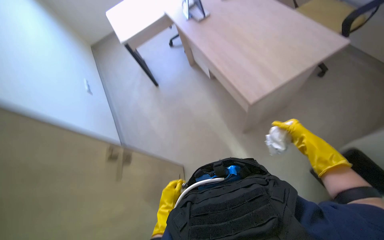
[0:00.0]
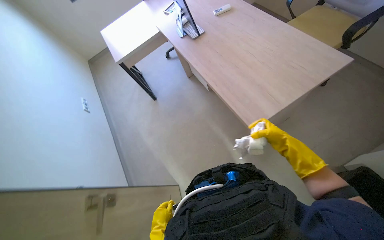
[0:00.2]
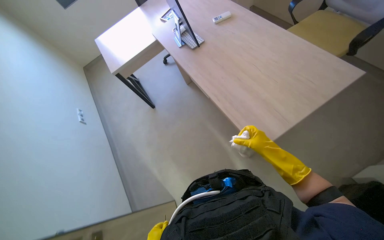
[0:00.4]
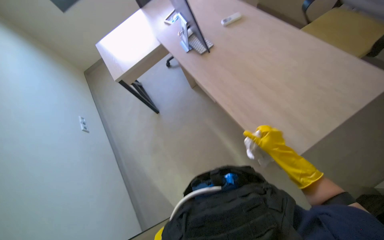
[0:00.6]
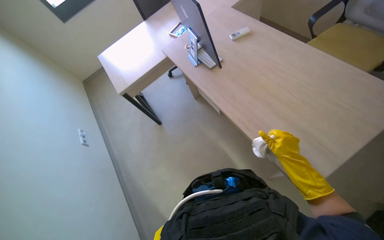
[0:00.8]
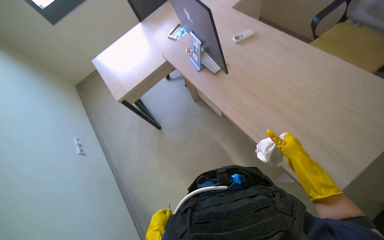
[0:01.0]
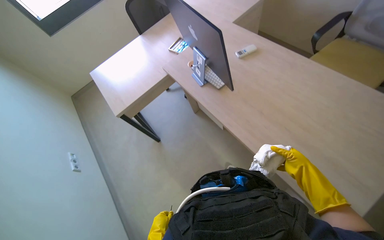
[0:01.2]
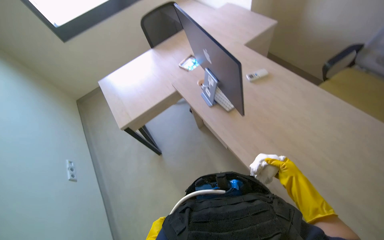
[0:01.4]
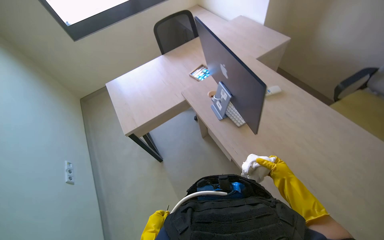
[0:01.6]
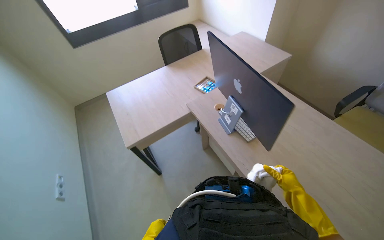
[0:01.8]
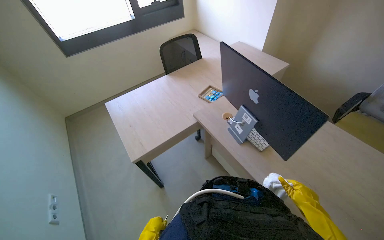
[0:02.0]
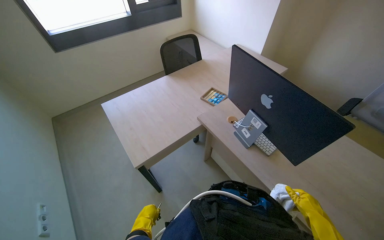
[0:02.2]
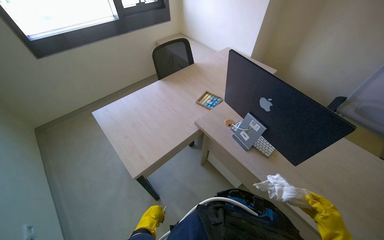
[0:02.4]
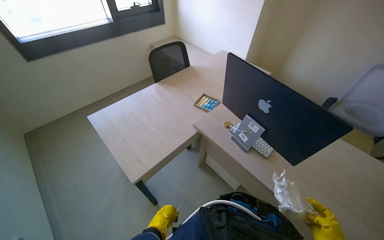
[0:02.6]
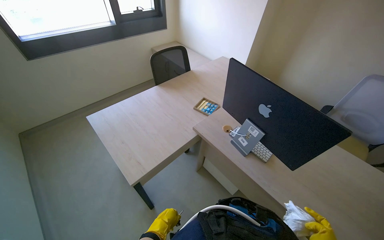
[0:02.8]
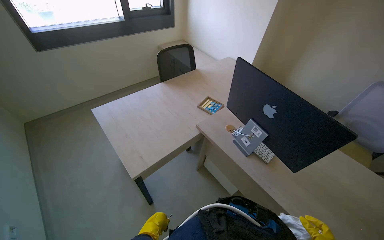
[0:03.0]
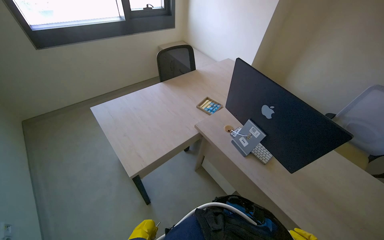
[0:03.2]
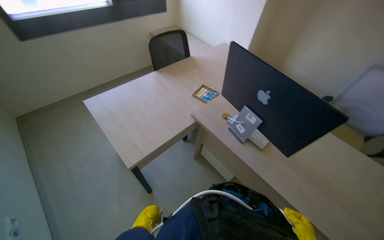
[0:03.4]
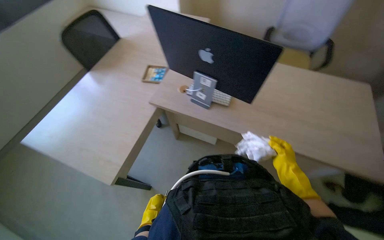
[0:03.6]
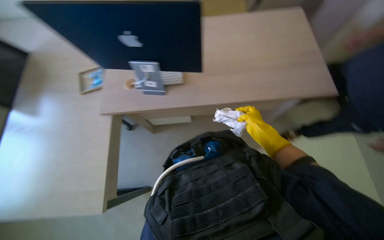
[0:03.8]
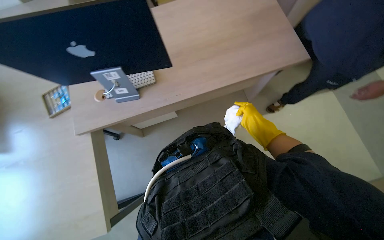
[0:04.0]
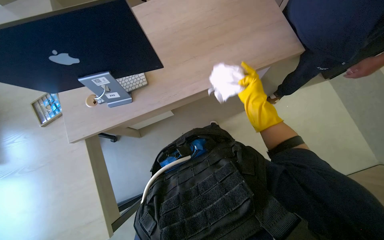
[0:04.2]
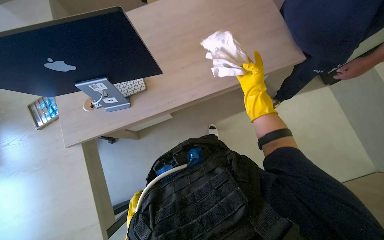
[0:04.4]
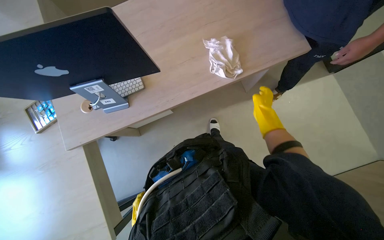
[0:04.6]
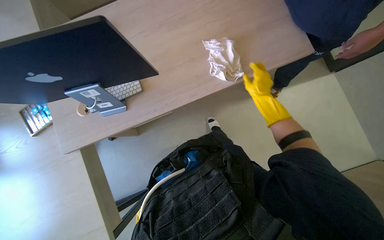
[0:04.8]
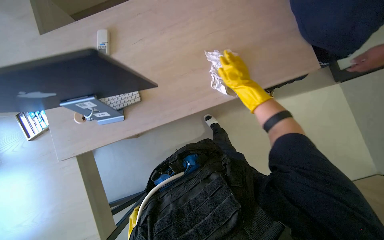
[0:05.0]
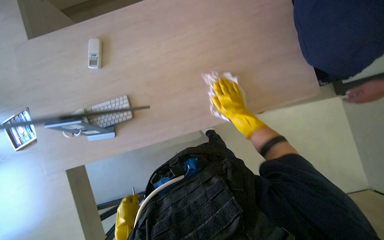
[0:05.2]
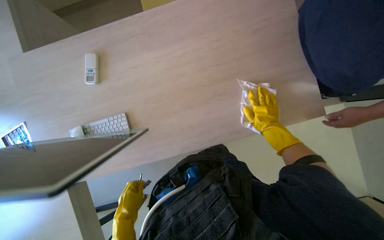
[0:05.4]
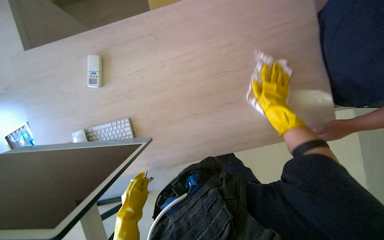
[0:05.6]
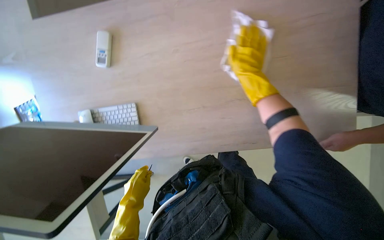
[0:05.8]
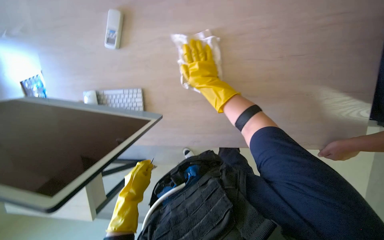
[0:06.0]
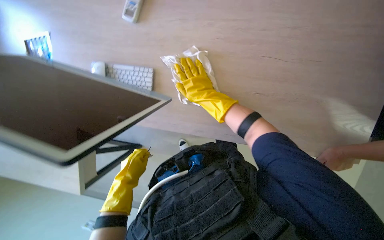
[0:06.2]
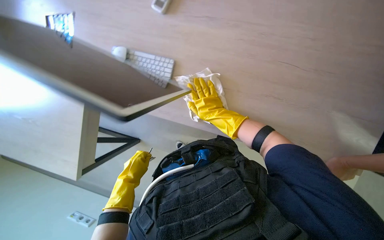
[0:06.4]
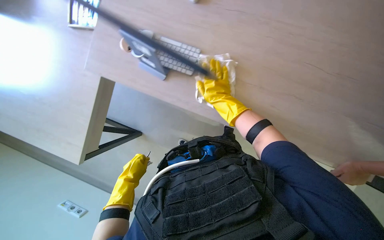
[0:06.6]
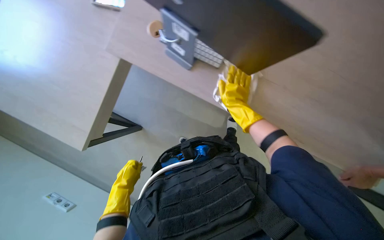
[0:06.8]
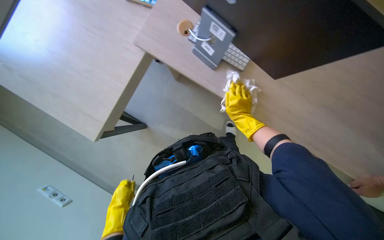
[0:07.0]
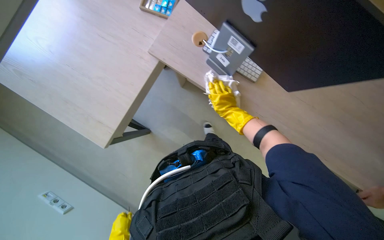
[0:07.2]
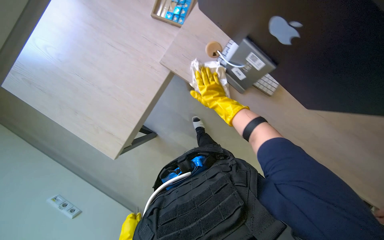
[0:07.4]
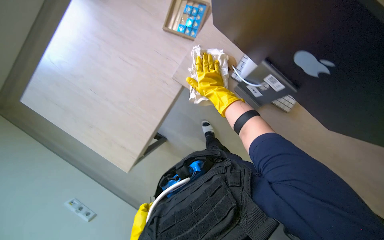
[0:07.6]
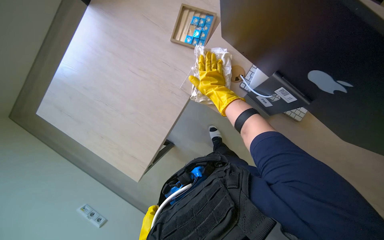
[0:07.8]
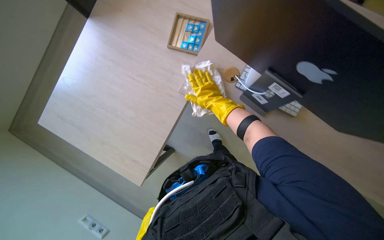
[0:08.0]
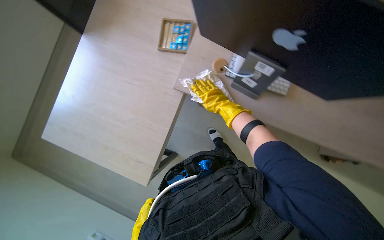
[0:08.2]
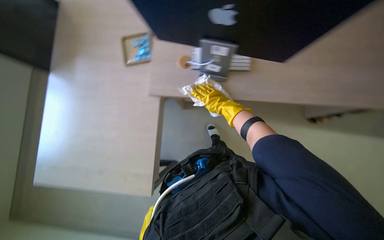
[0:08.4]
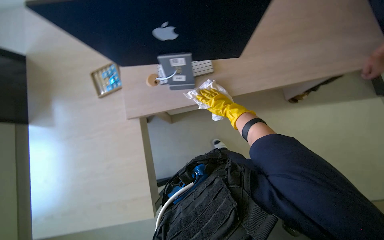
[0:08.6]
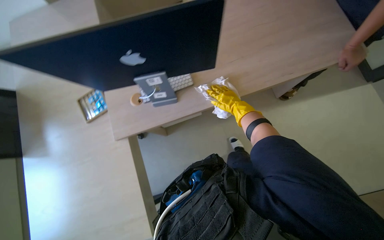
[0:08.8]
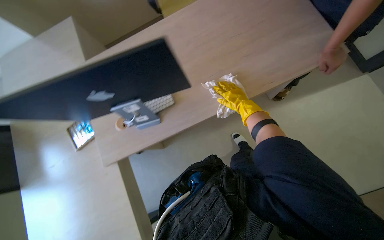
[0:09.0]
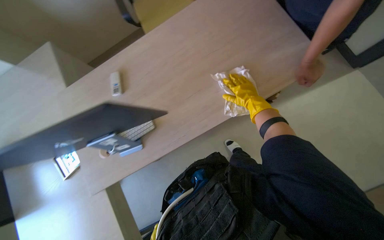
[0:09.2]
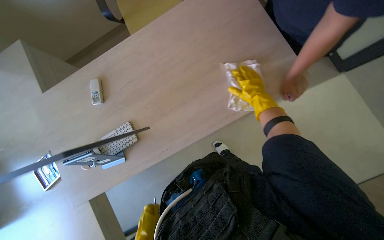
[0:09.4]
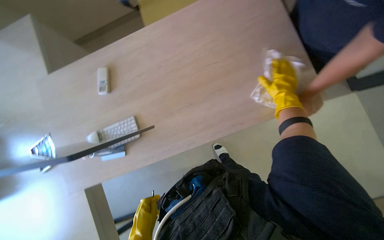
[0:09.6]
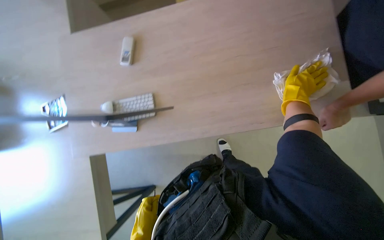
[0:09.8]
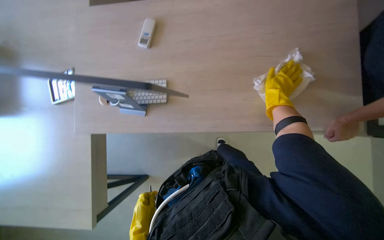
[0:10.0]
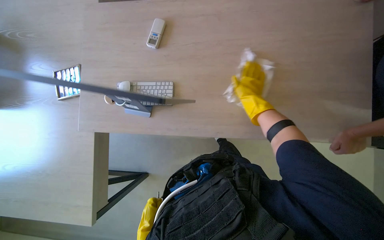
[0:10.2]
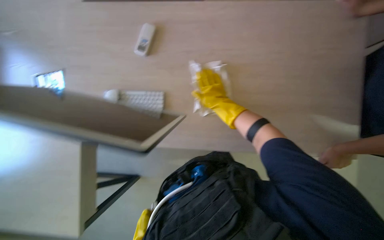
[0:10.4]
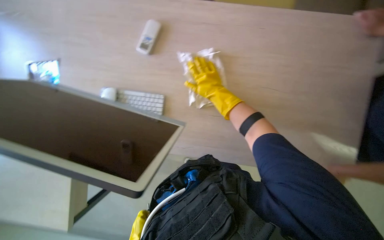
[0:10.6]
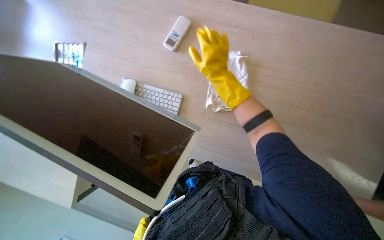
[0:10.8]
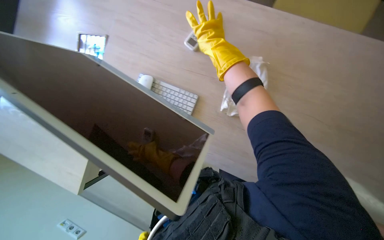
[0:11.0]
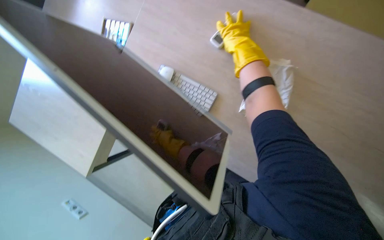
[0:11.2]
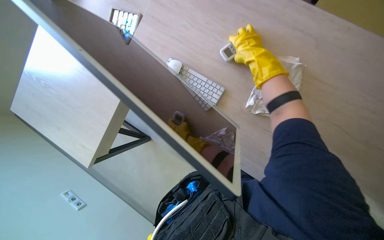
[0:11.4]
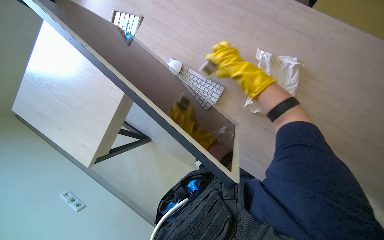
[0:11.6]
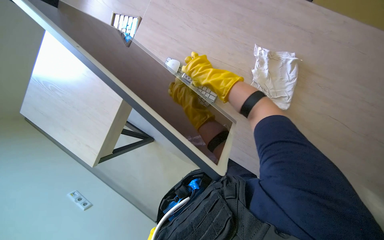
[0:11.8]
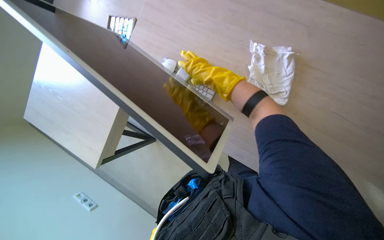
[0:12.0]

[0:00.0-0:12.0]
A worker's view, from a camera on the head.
Job: wiping surfaces.
The whole recording: Wiping office desk surface. The worker wipes the surface of an office desk with a white cloth.
0.0 to 1.6 s: The view tilts some 30 degrees upward.
1.6 to 3.0 s: The camera sweeps to the right, by about 15 degrees.
3.0 to 4.4 s: The head turns to the right by approximately 75 degrees. The view tilts roughly 25 degrees downward.
4.4 to 6.0 s: The right hand moves left and right over about 20 cm, changing direction 3 times.
7.6 to 9.0 s: The view tilts about 15 degrees upward. Everything in view rotates roughly 60 degrees counterclockwise.
9.0 to 10.4 s: The right hand goes to the right and returns, roughly 35 cm each way.

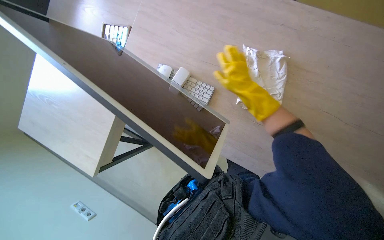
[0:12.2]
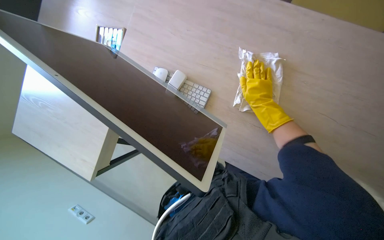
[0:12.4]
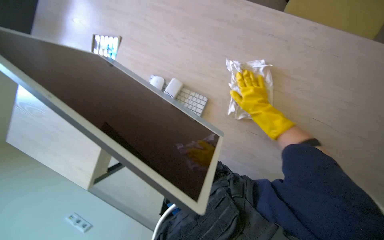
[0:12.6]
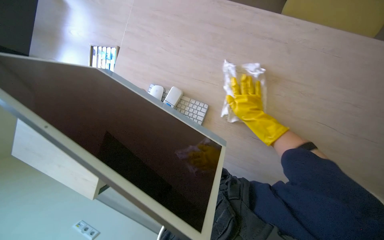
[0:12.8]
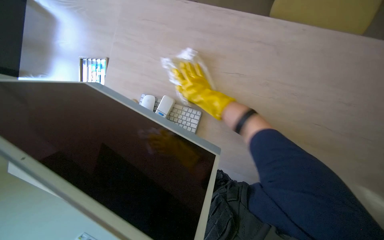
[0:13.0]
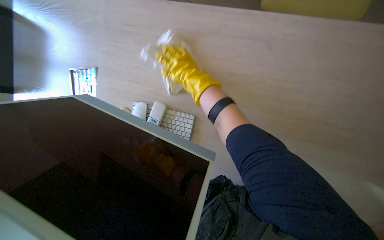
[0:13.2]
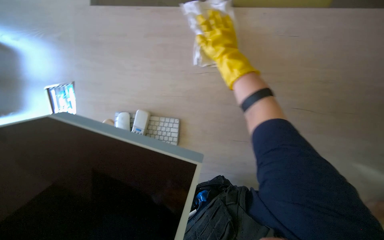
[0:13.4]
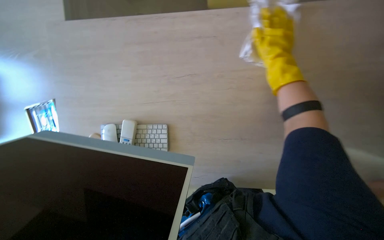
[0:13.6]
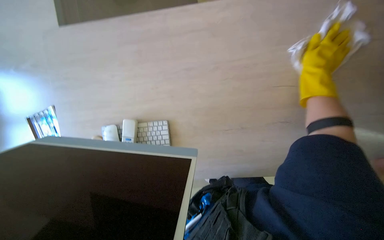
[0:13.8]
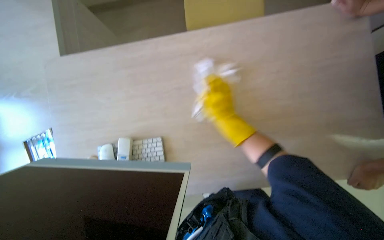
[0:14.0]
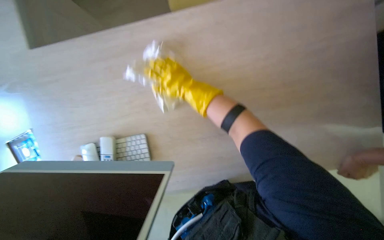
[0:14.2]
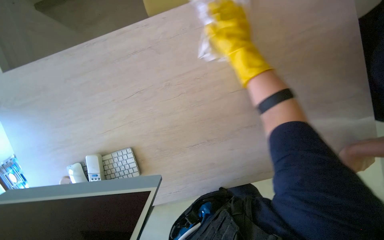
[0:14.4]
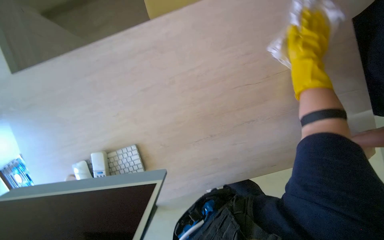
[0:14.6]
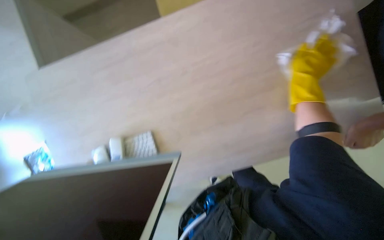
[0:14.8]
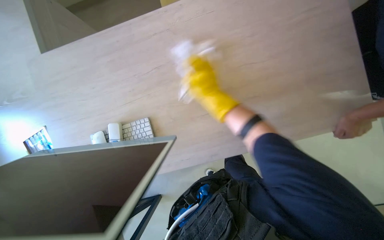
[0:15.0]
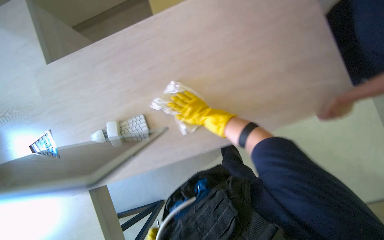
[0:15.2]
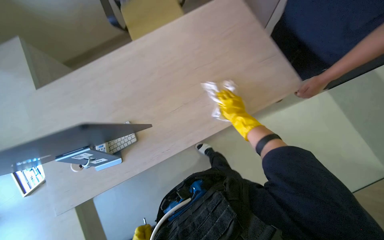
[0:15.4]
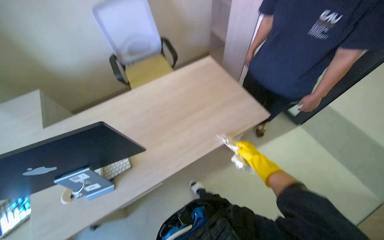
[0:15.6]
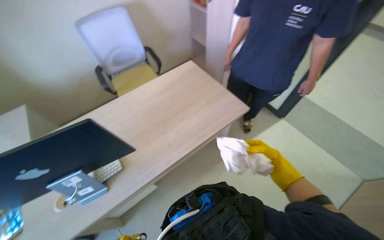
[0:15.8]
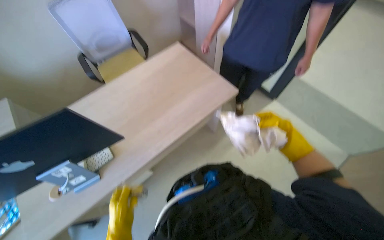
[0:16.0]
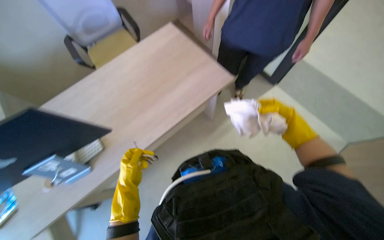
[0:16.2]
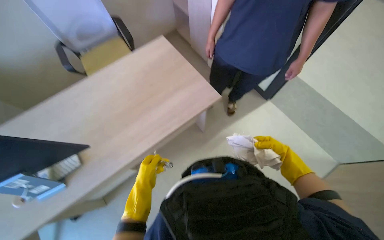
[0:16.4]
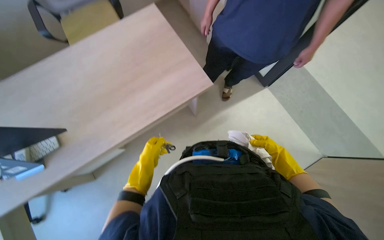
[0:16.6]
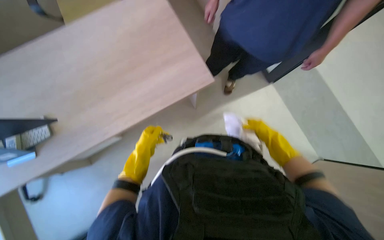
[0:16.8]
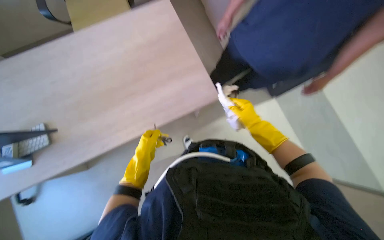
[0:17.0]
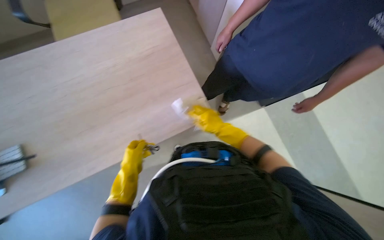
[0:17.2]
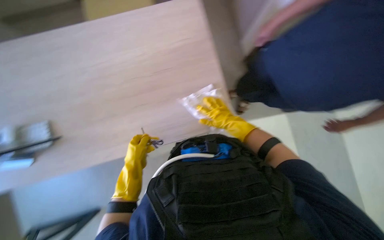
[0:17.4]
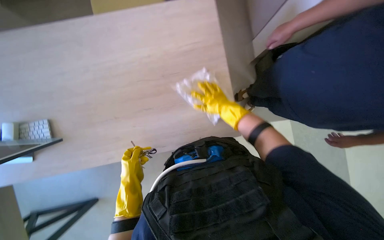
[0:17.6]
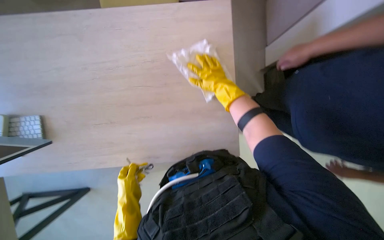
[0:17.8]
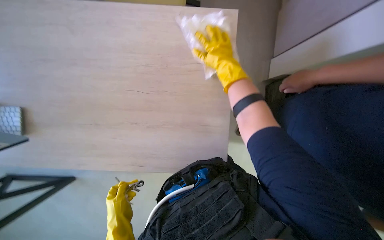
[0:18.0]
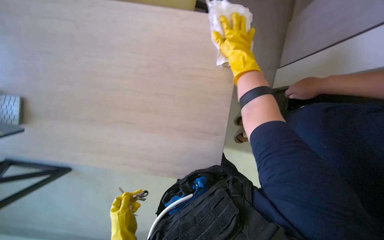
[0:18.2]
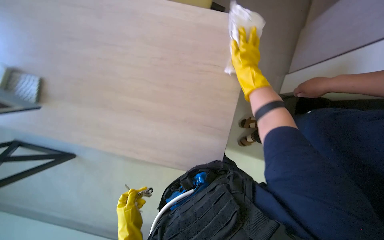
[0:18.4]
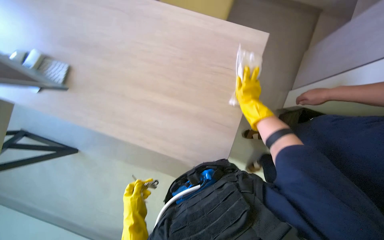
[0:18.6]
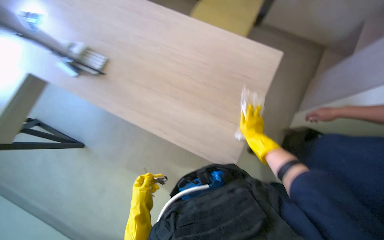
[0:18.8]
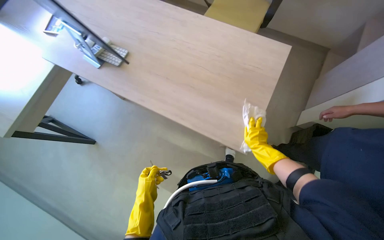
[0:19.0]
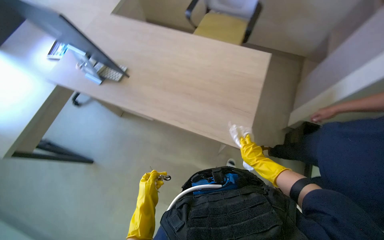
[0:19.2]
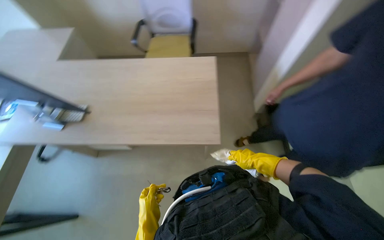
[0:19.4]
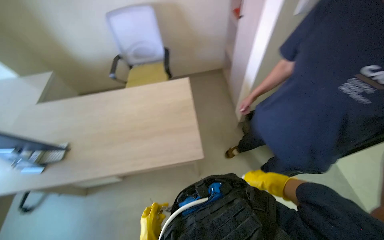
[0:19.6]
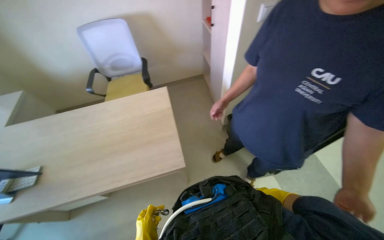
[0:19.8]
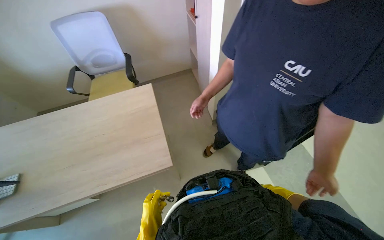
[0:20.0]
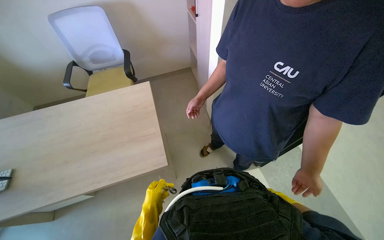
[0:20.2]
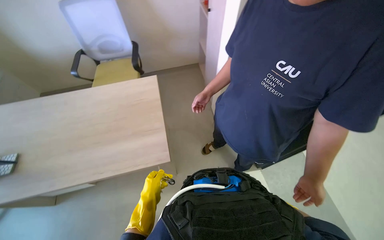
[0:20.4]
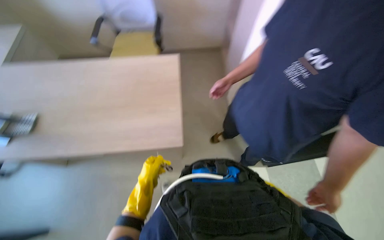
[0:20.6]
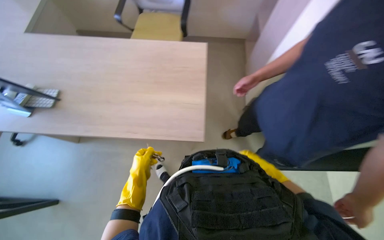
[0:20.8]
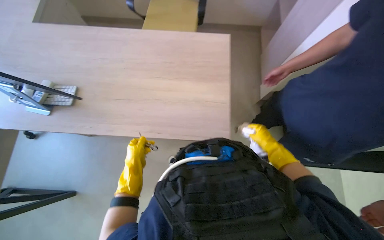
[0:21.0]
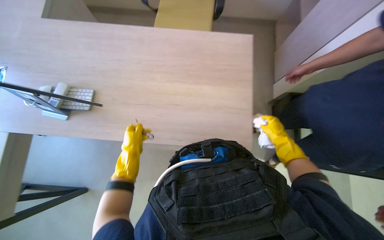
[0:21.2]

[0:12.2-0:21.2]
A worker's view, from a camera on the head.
Job: wiping surfaces.
The whole recording: Wiping office desk surface. The worker wipes the surface of an office desk with a white cloth.
12.2 to 13.8 s: The scene rotates counterclockwise by about 30 degrees. The right hand goes left and right, roughly 35 cm each way, reversing 2 times.
15.2 to 16.6 s: The camera sweeps to the right, by approximately 15 degrees.
16.6 to 18.2 s: The left hand travels nearer to the camera and down the picture by roughly 15 cm. Meanwhile the right hand heads up the picture, to the left and nearer to the camera, covering some 35 cm.
18.2 to 19.8 s: The camera pitches upward, by roughly 35 degrees.
19.8 to 21.2 s: The head turns to the left by roughly 25 degrees. The wearer looks about 15 degrees further downward. The right hand is displaced farther from the camera and up the picture by about 25 cm.
